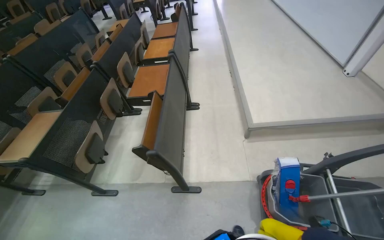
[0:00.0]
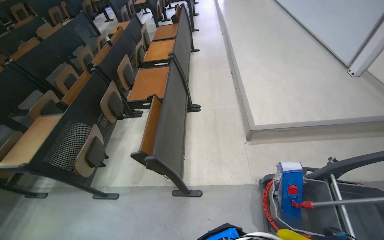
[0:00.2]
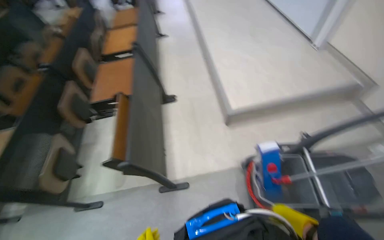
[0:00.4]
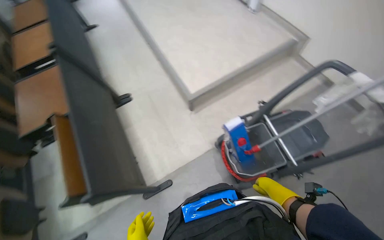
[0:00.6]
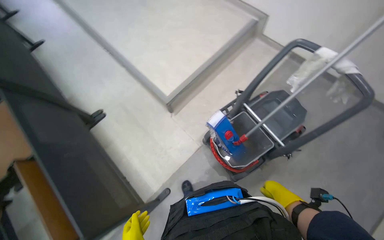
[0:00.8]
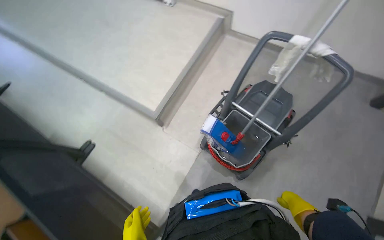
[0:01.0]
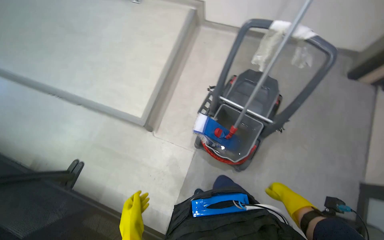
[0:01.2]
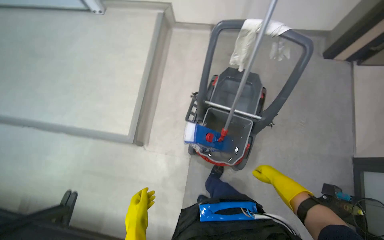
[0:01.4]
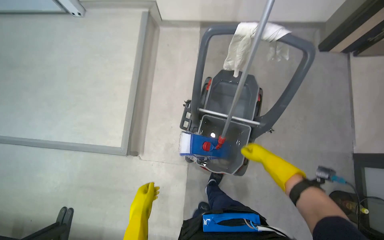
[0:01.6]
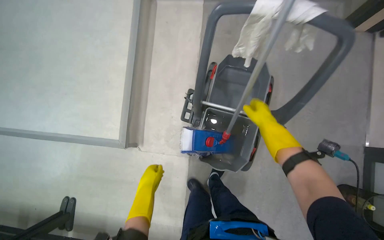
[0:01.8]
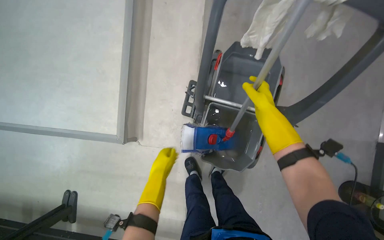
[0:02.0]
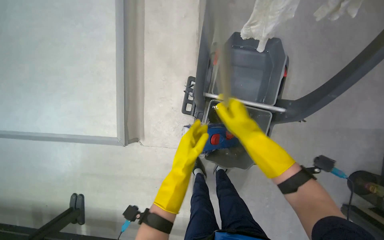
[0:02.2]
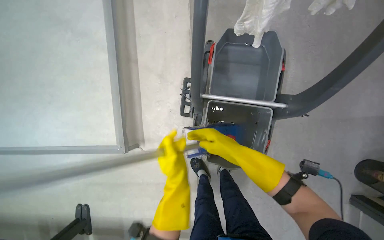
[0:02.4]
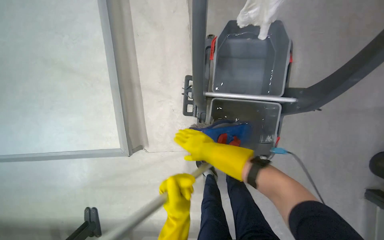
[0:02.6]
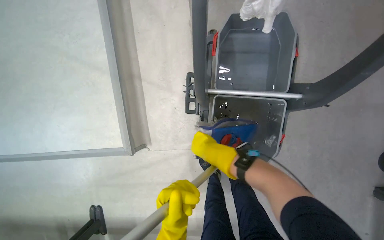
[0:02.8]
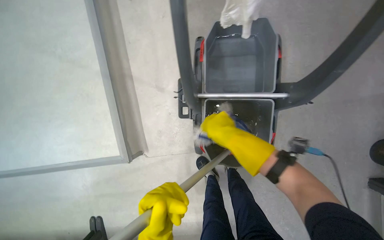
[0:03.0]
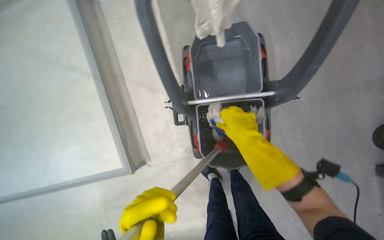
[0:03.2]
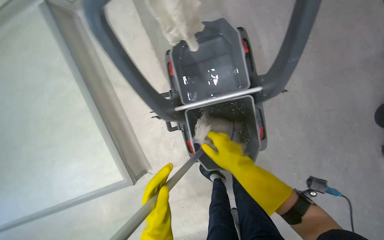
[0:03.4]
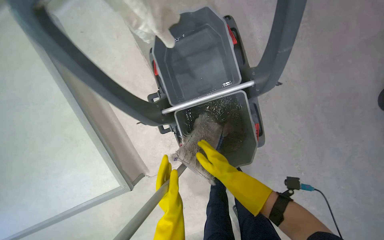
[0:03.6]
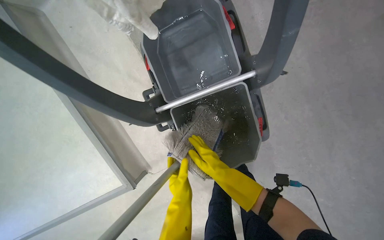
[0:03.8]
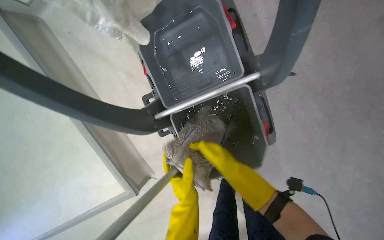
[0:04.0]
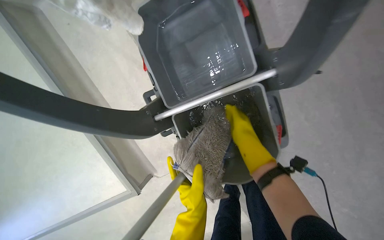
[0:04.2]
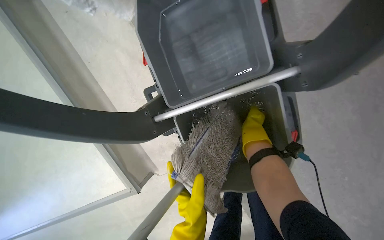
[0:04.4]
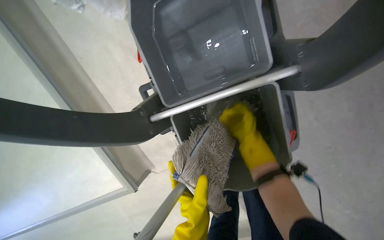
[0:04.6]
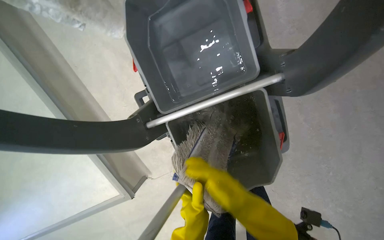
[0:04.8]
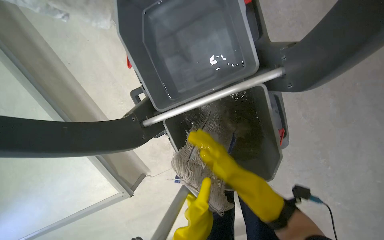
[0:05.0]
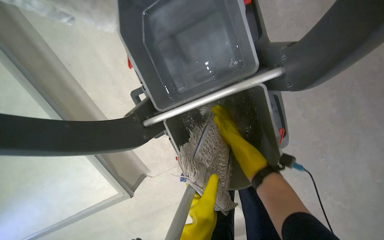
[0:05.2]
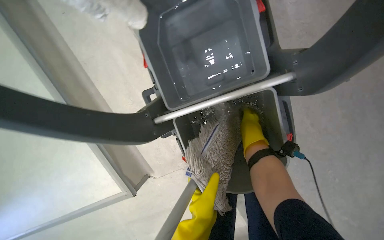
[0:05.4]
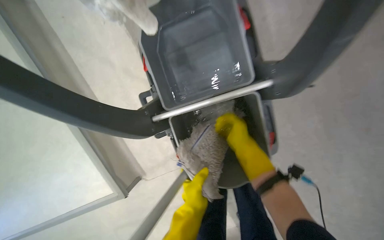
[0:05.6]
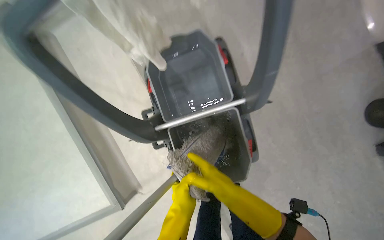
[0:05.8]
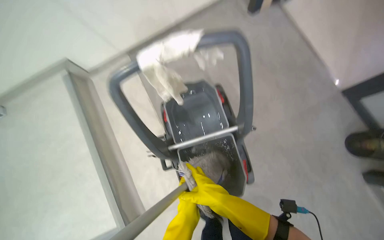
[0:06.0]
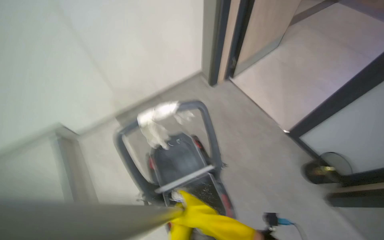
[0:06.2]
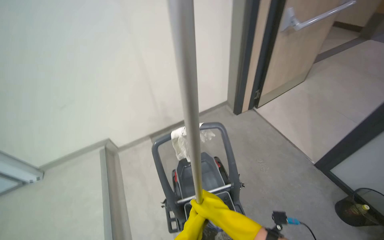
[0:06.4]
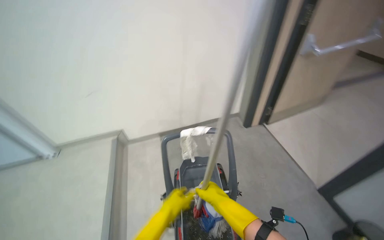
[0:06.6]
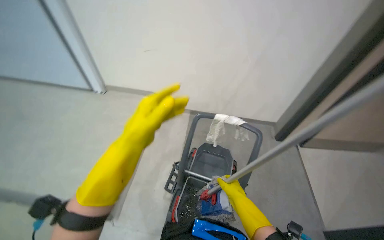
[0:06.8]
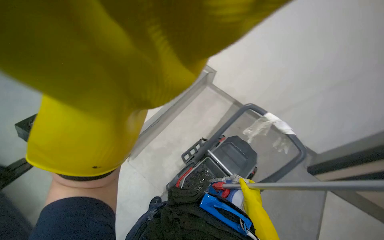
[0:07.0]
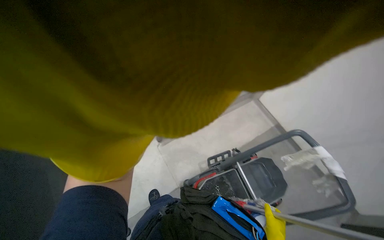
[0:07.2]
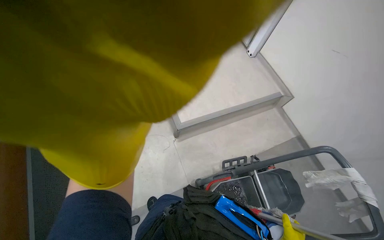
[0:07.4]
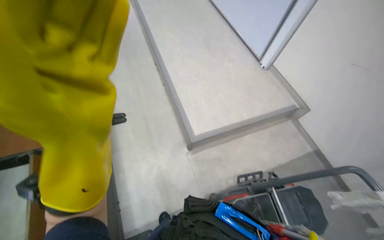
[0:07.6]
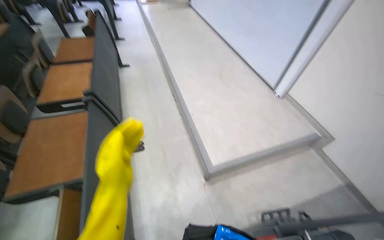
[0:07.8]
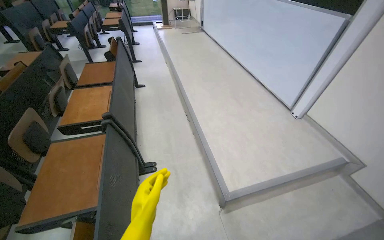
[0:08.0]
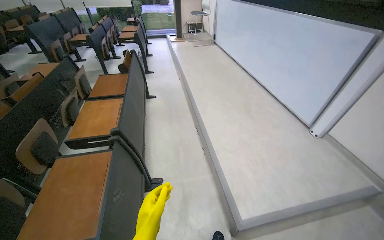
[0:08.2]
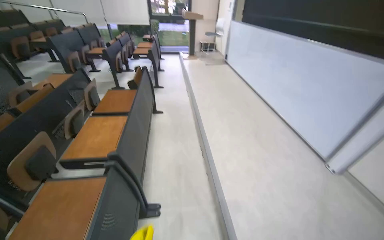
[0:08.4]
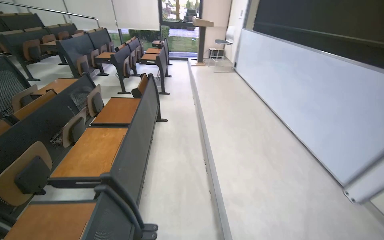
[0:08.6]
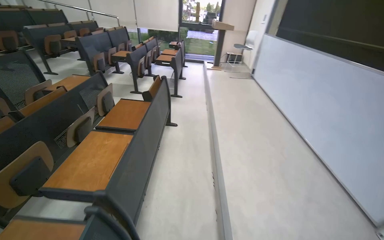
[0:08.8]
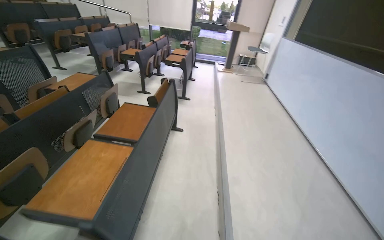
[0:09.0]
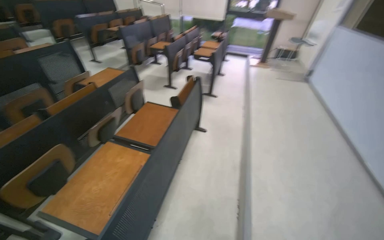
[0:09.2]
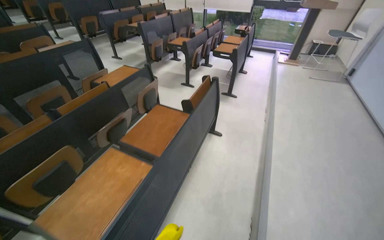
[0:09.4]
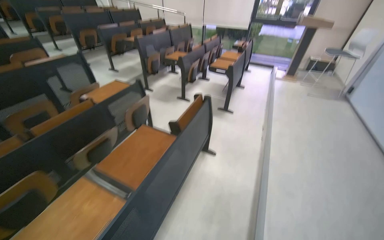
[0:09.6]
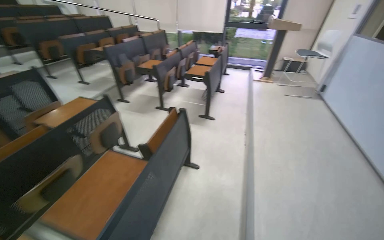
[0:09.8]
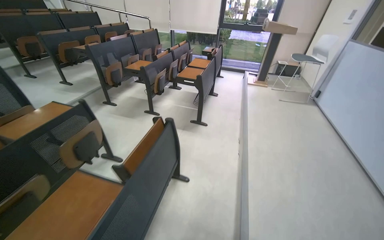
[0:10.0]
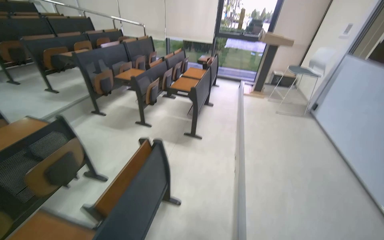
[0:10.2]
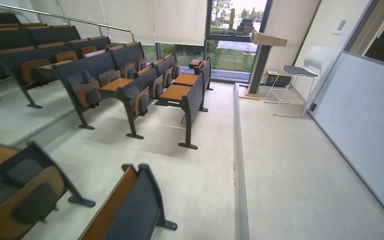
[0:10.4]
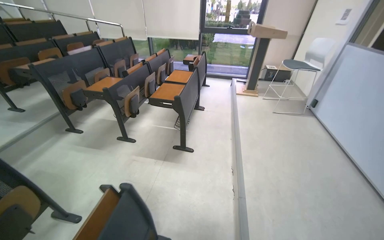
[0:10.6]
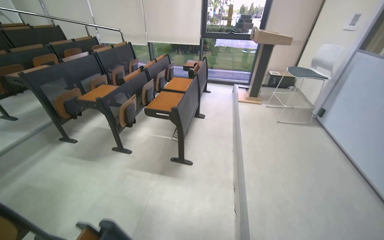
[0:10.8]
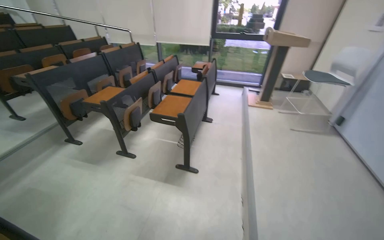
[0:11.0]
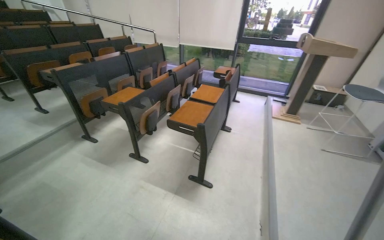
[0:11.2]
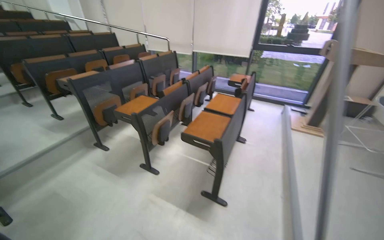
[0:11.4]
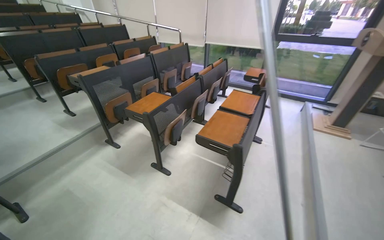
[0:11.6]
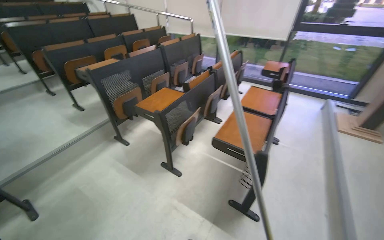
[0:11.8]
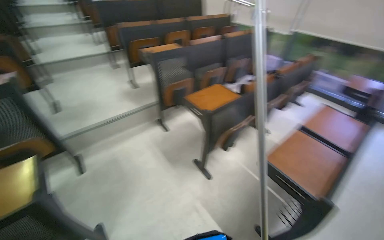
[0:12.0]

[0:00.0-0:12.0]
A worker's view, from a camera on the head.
Job: mopping floor.
The whole recording: Mopping classroom floor. The worker prepares the mop and mops the classroom floor.
0:00.0 to 0:01.6: The wearer moves approximately 60 cm. The wearer looks roughly 85 degrees further to the right. The view tilts some 15 degrees downward.
0:01.6 to 0:03.0: The camera pitches downward, by some 15 degrees. The right hand shifts approximately 25 cm to the left and up the picture.
0:03.0 to 0:04.4: The right hand heads to the right, covering approximately 20 cm, and travels down the picture and back again, about 10 cm each way.
0:04.4 to 0:06.0: The camera pitches upward, by some 25 degrees.
0:06.0 to 0:07.6: The wearer moves approximately 60 cm. The head turns to the left by about 110 degrees. The view tilts approximately 20 degrees upward.
0:07.6 to 0:09.0: The camera travels roughly 90 cm. The head turns to the left by about 30 degrees. The view tips upward by about 25 degrees.
0:09.0 to 0:10.4: The camera is carried about 1.5 m.
0:10.4 to 0:12.0: The head travels about 1 m. The wearer's head swings roughly 40 degrees to the left.

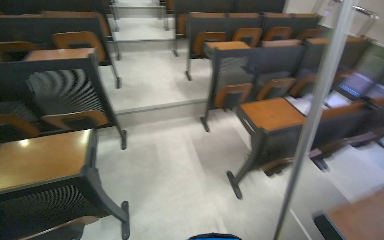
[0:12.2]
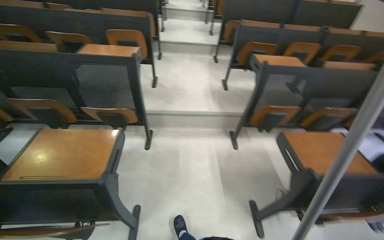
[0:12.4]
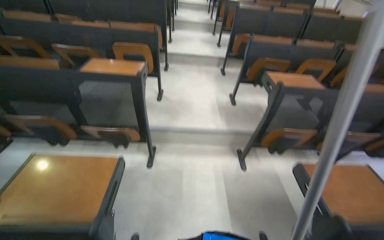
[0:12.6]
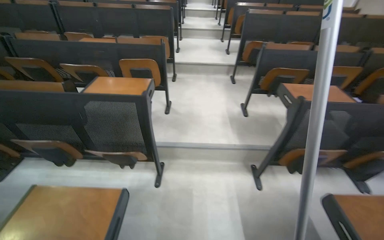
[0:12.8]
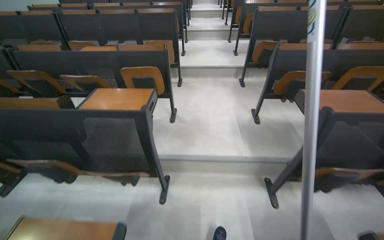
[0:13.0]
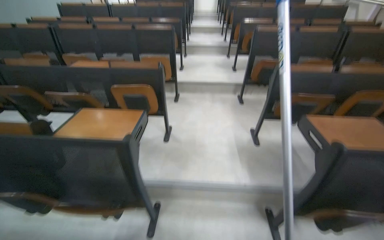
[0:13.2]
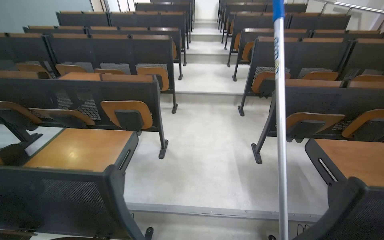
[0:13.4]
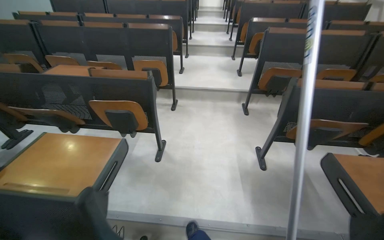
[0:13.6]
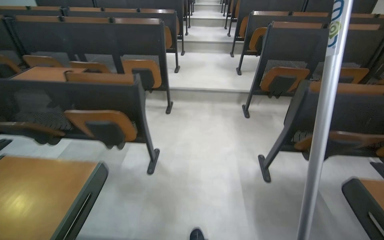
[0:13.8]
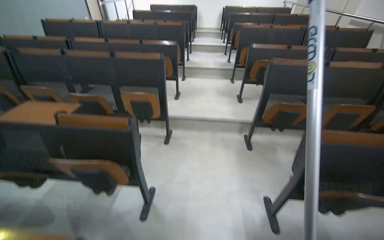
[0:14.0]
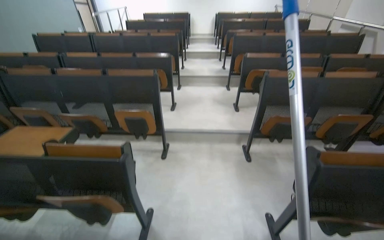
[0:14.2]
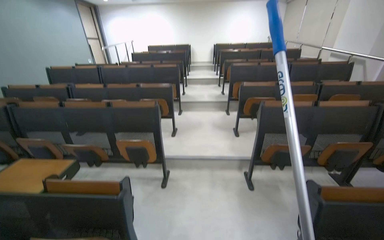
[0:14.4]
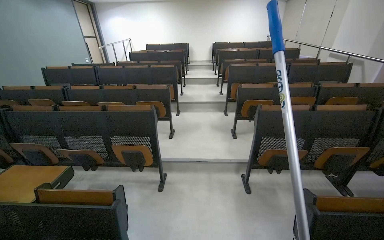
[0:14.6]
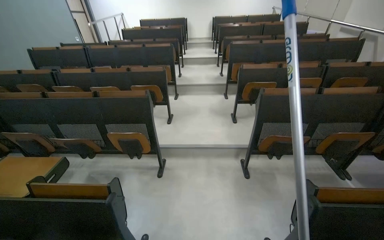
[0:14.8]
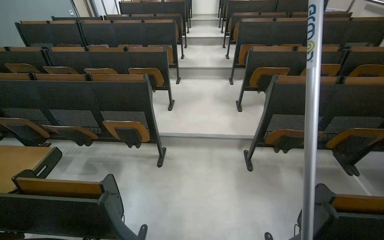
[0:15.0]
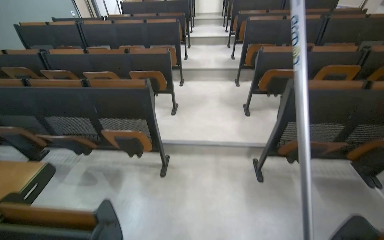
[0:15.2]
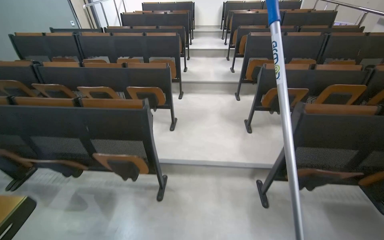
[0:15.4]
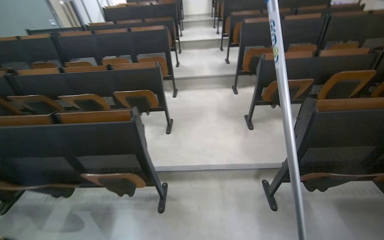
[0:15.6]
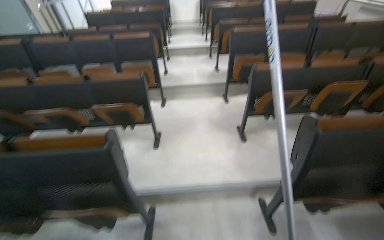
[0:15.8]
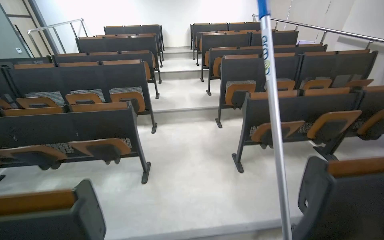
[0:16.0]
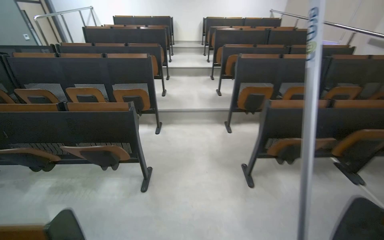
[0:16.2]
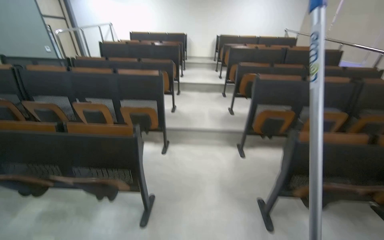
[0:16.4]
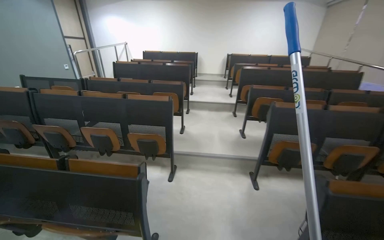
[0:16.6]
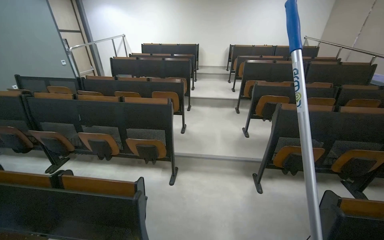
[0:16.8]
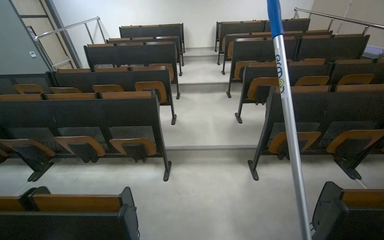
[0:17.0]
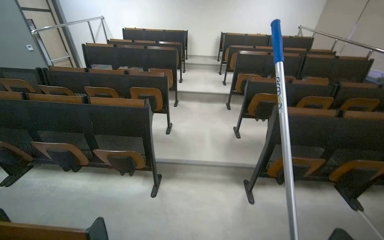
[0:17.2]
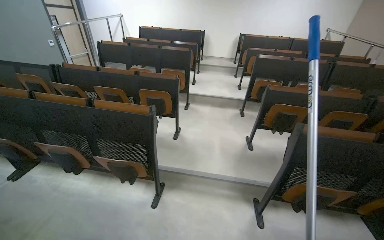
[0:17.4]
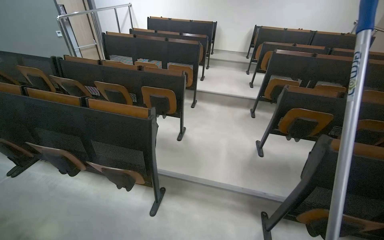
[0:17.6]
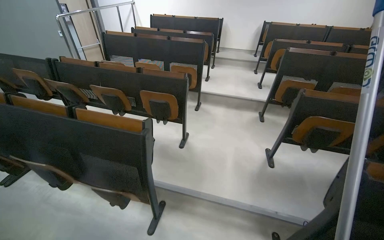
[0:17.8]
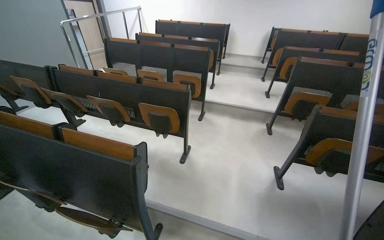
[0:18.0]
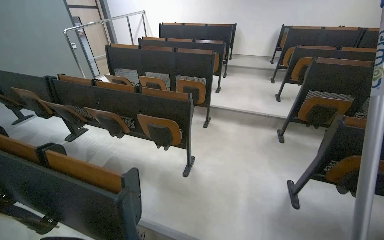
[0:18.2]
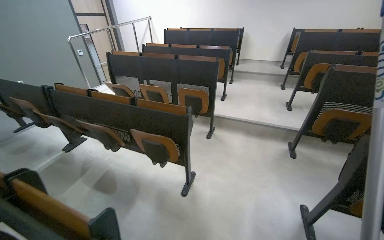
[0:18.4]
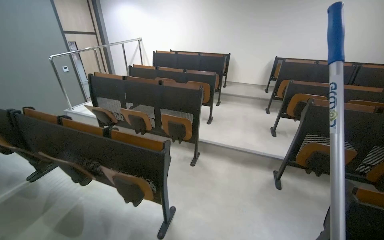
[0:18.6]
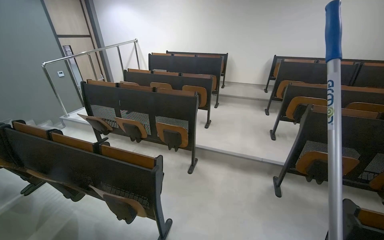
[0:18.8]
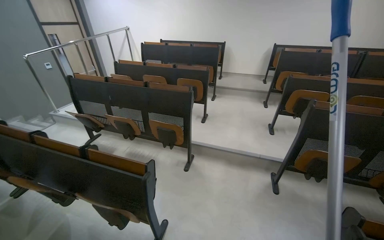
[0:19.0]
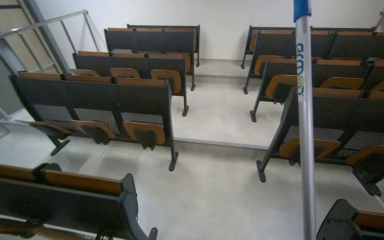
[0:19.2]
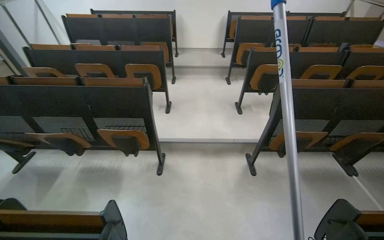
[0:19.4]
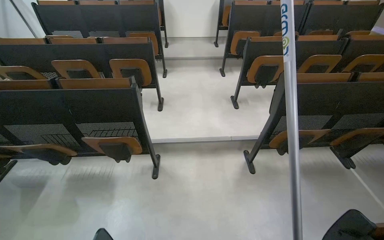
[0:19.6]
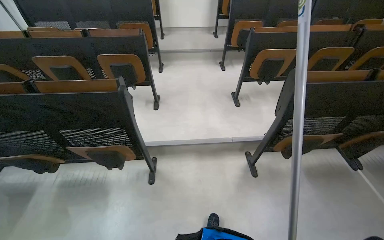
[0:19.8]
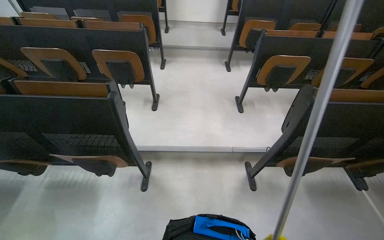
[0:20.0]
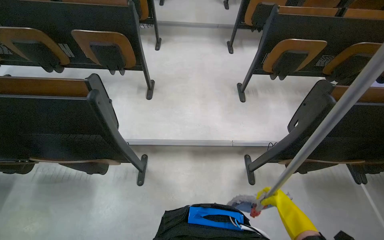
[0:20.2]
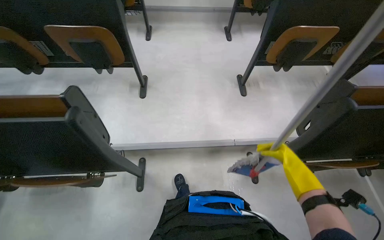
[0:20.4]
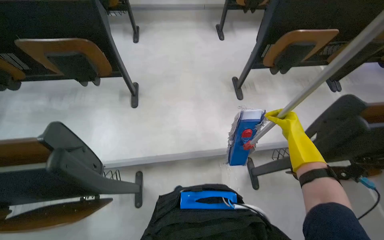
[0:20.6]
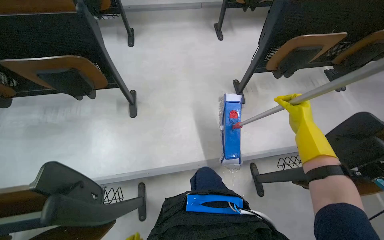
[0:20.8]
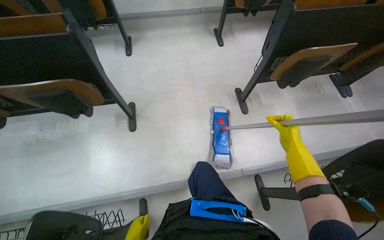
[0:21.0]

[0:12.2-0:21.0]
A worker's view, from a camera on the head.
Job: mopping floor.
The whole recording: Mopping classroom floor. The worker prepares the mop and mops the classroom floor.
0:12.2 to 0:13.6: The head travels some 1 m. The wearer's head swings roughly 20 degrees to the left.
0:13.6 to 0:15.2: The head travels some 1 m.
0:15.2 to 0:16.6: The wearer moves roughly 1.5 m. The wearer looks about 15 degrees further upward.
0:16.6 to 0:18.0: The head travels about 1 m.
0:18.0 to 0:19.6: The camera travels roughly 1.5 m. The wearer's head swings approximately 20 degrees to the right.
0:19.6 to 0:21.0: The head travels some 1 m. The view tips downward by some 20 degrees.
